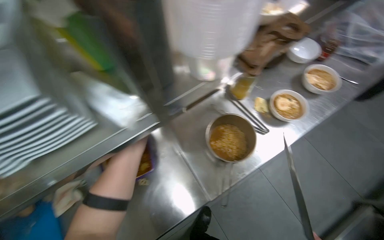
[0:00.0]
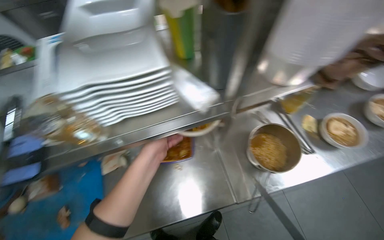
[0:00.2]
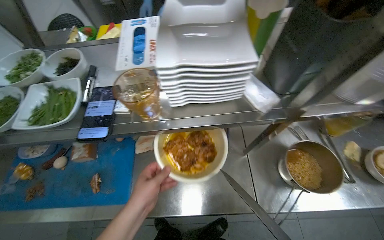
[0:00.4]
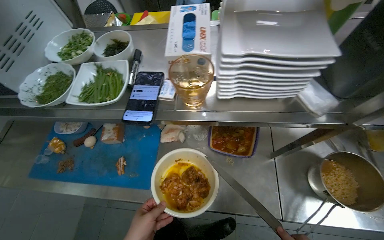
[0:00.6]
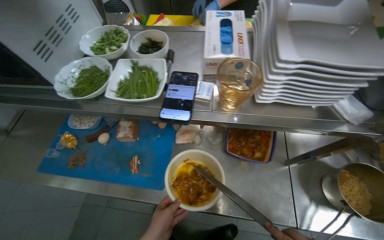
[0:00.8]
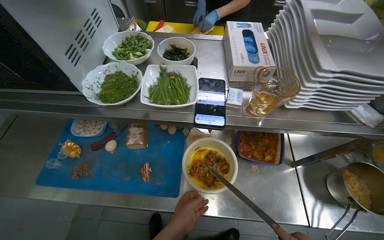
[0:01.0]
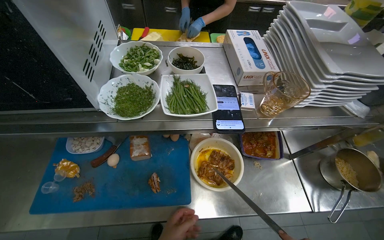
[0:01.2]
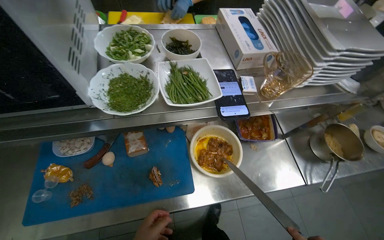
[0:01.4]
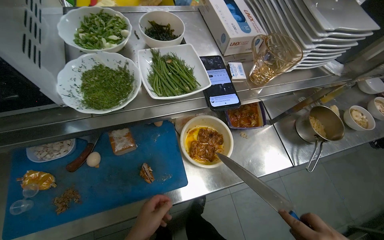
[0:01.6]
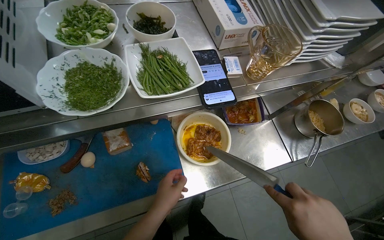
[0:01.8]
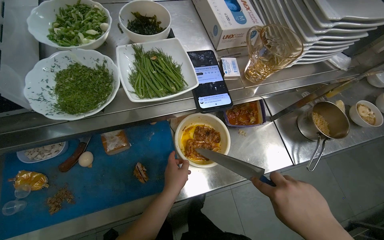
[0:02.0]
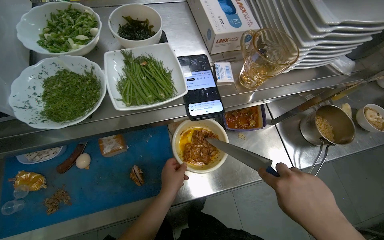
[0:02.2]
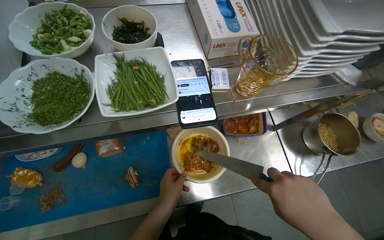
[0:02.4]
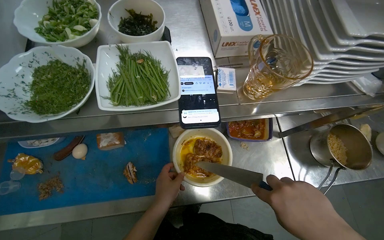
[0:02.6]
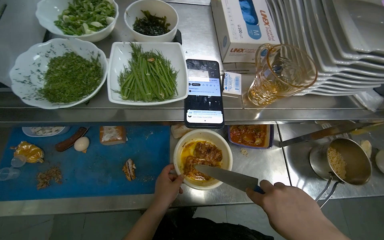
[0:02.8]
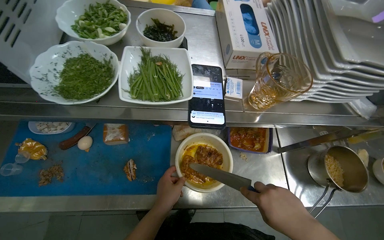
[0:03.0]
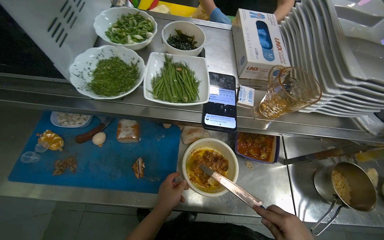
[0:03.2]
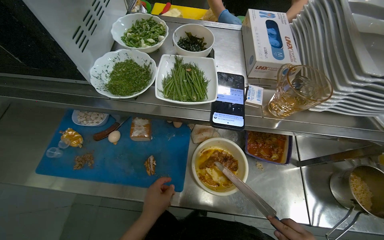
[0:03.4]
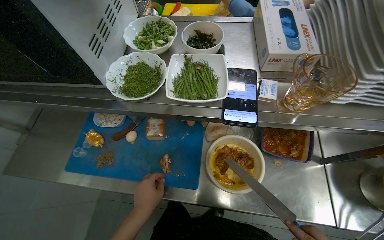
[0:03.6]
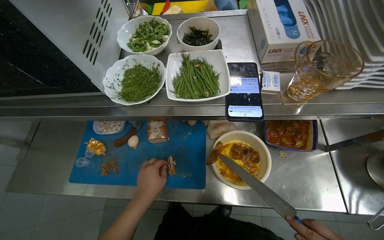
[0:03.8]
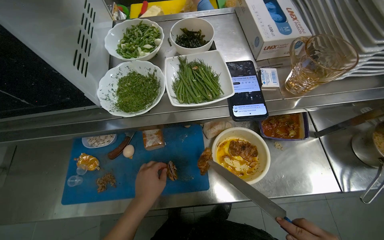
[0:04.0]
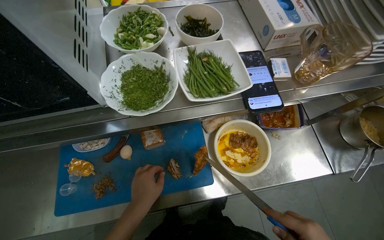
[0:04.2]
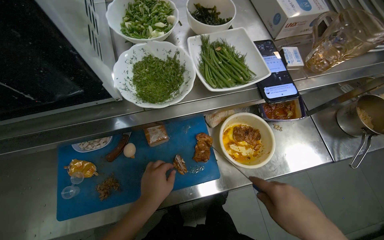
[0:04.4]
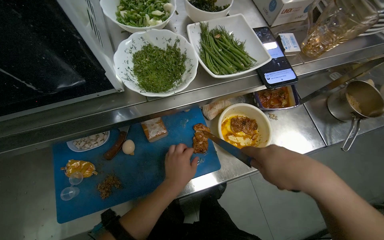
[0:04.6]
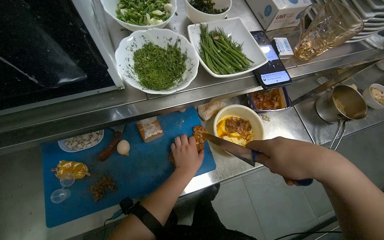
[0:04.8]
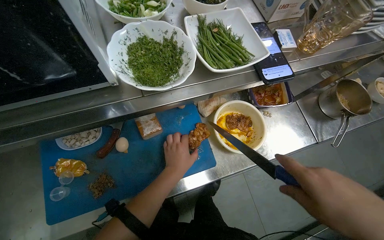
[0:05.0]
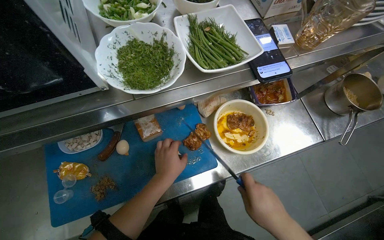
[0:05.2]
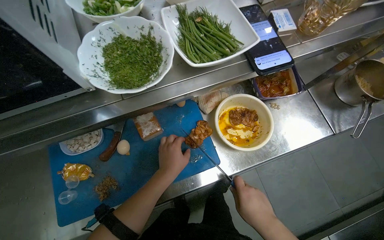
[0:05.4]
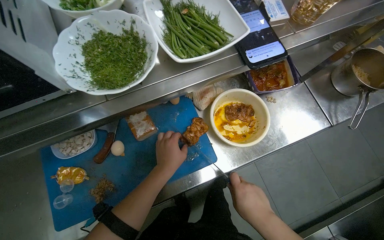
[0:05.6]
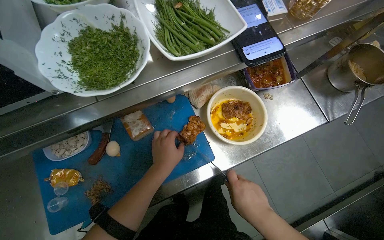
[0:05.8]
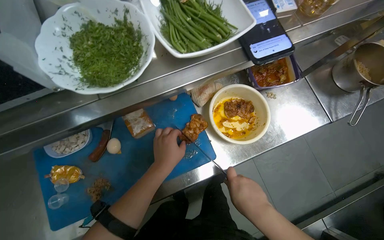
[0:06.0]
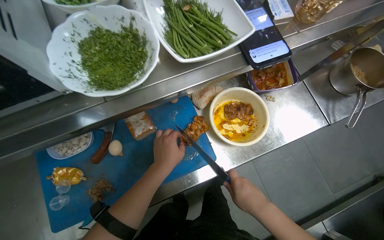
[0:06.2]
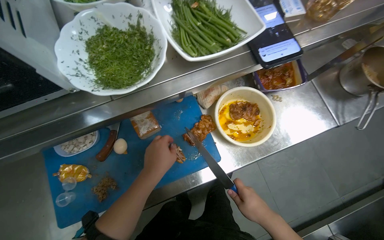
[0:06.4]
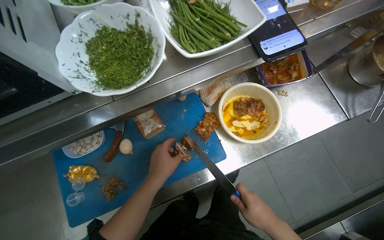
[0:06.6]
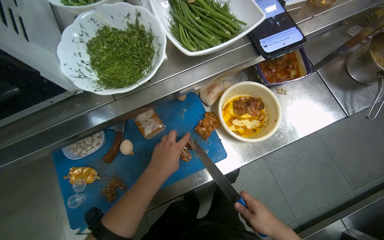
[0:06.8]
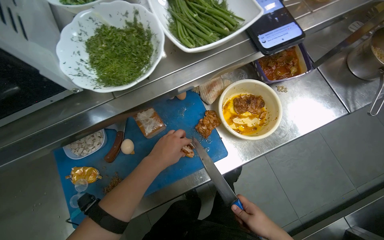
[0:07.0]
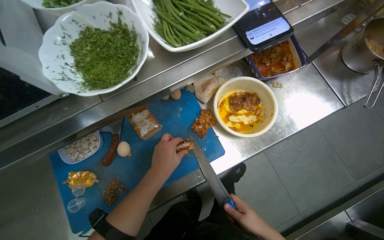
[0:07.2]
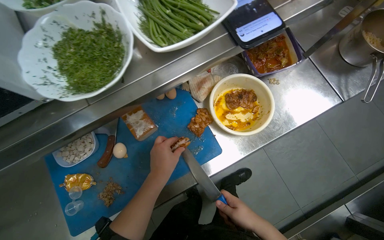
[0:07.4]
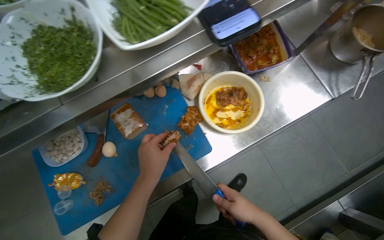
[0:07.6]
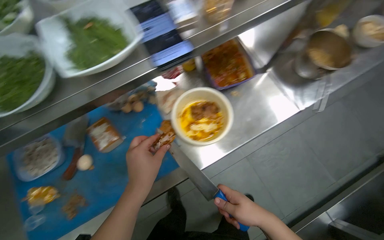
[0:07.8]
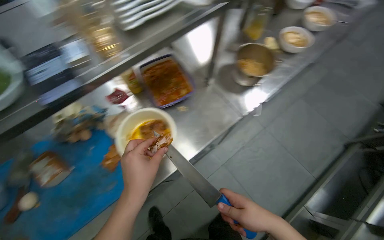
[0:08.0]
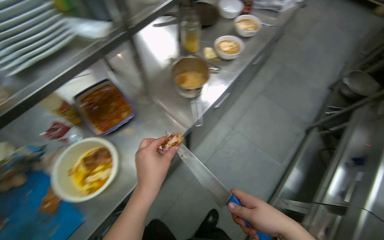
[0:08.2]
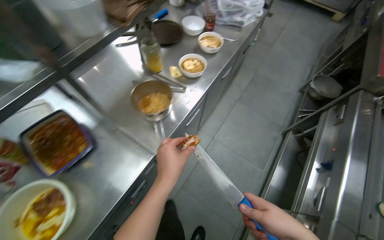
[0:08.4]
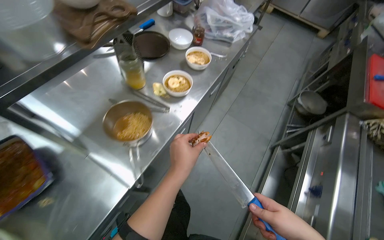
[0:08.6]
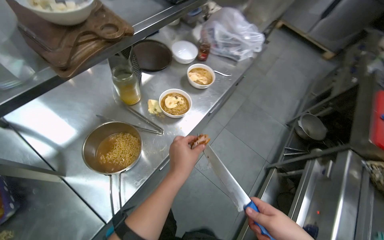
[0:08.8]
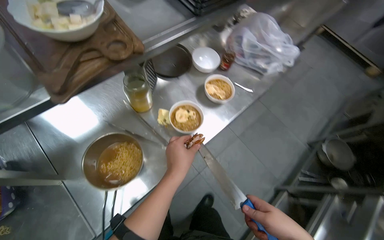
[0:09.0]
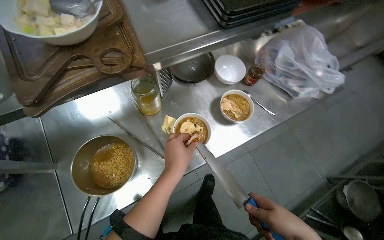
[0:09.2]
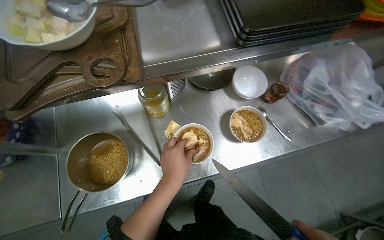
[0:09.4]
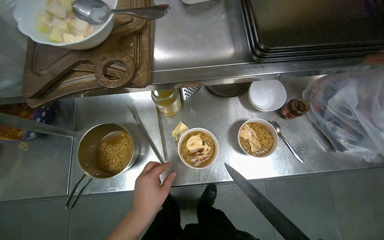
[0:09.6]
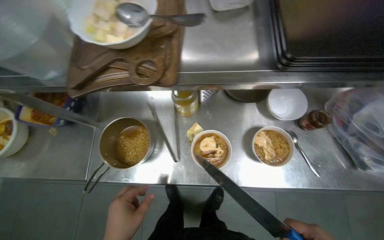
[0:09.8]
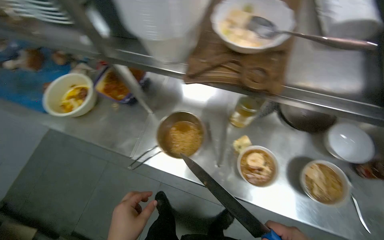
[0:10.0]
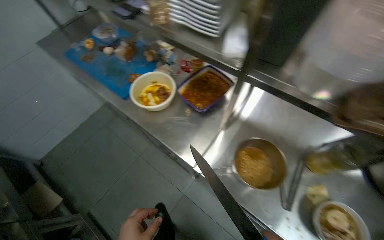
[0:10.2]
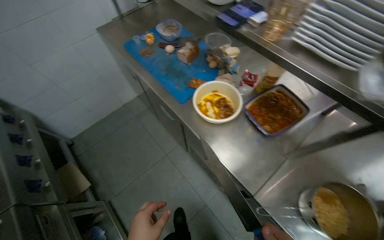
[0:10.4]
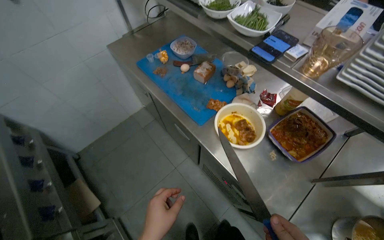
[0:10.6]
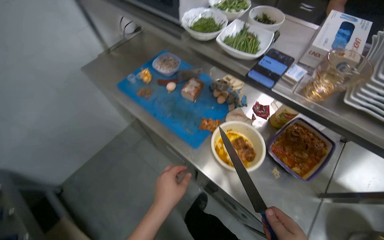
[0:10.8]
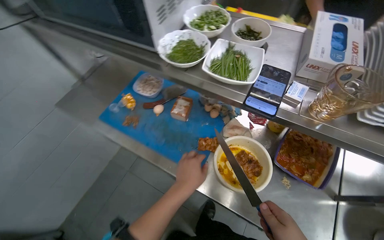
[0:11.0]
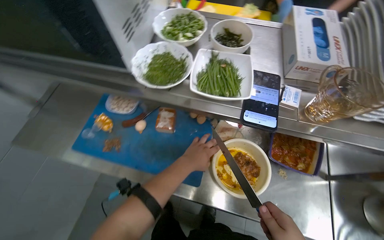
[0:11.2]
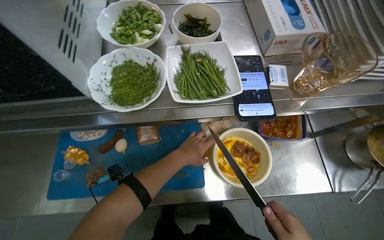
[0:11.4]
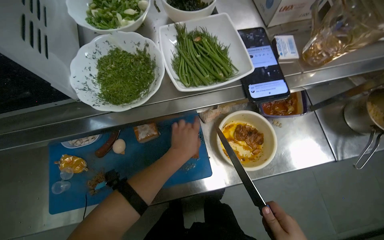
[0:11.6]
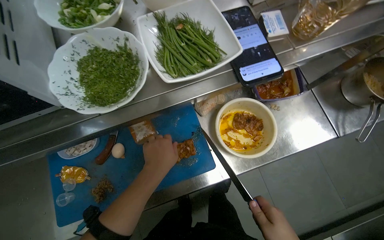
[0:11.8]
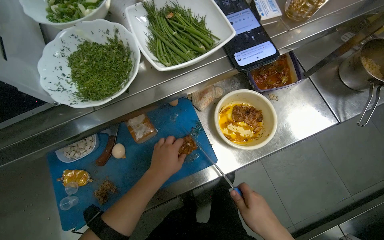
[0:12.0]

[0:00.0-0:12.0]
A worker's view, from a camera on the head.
Job: preparing food.
The whole recording: Adding topping to noodle bowls. The worker chops ingredients, grates cheese, and sprinkles various herbs and seasonings into noodle bowls.
0:00.0 to 0:01.6: The wearer moves some 60 cm.
0:04.4 to 0:06.0: The right hand shifts some 10 cm farther from the camera, and moves roughly 10 cm up the picture and comes back.
0:07.6 to 0:09.0: The head travels about 90 cm. The camera pitches upward, by roughly 15 degrees.
0:09.0 to 0:10.4: The wearer moves approximately 50 cm. The wearer's head swings some 90 degrees to the left.
0:10.4 to 0:12.0: The camera is carried approximately 50 cm. The wearer looks some 70 degrees further to the right.

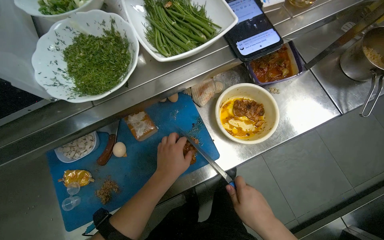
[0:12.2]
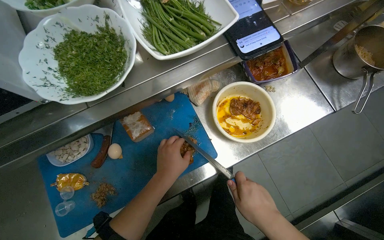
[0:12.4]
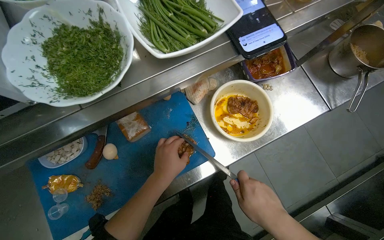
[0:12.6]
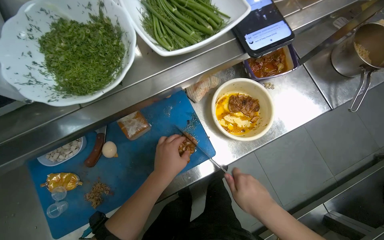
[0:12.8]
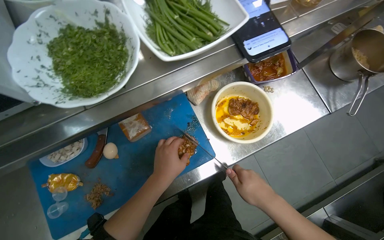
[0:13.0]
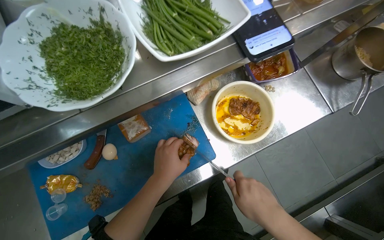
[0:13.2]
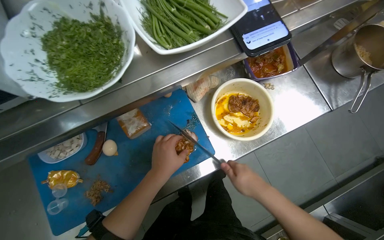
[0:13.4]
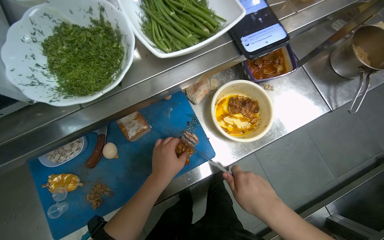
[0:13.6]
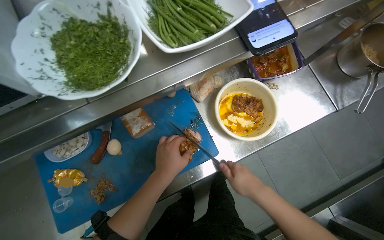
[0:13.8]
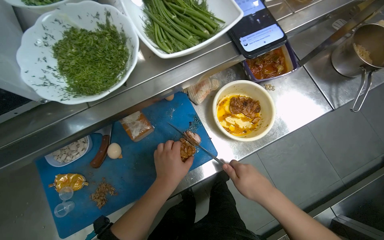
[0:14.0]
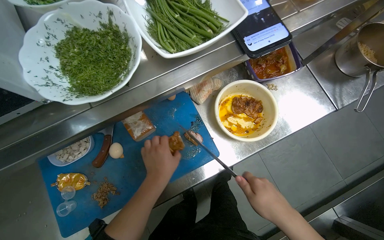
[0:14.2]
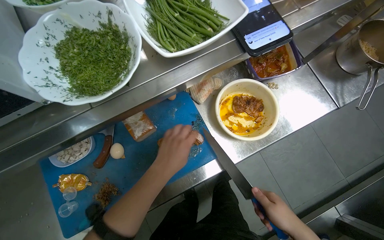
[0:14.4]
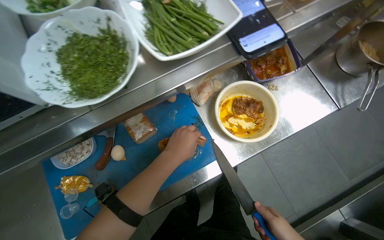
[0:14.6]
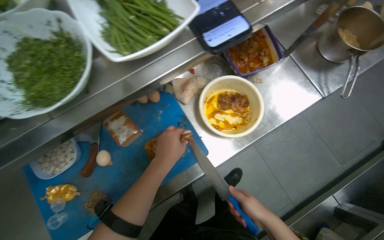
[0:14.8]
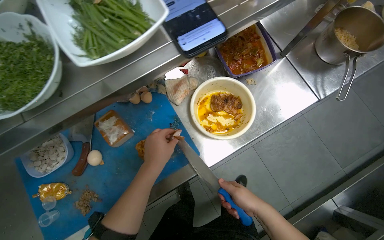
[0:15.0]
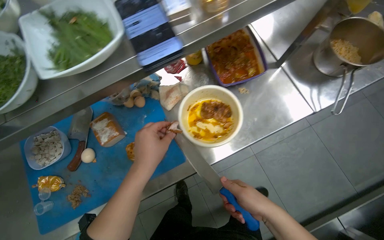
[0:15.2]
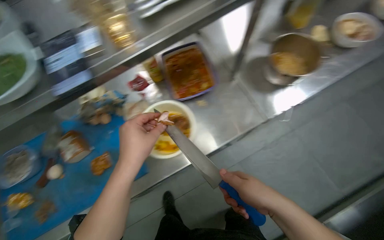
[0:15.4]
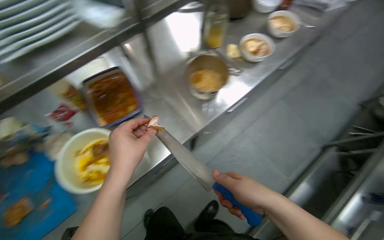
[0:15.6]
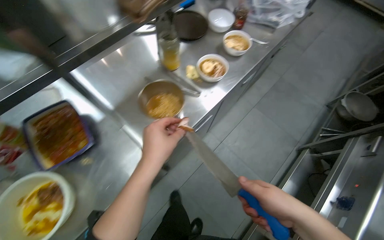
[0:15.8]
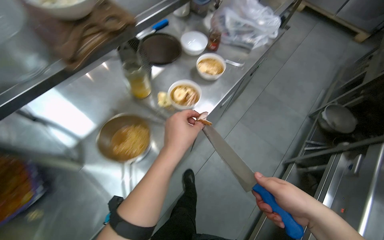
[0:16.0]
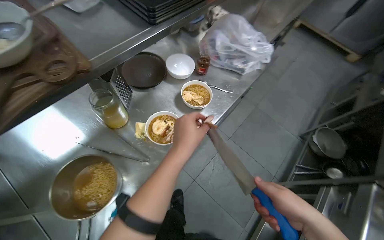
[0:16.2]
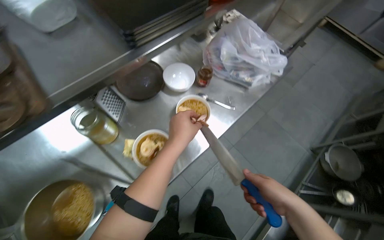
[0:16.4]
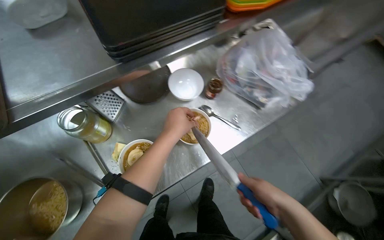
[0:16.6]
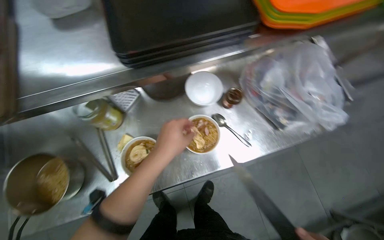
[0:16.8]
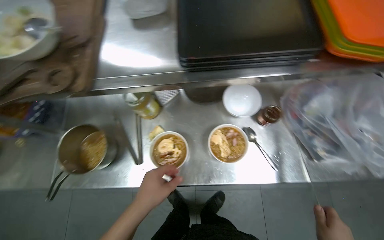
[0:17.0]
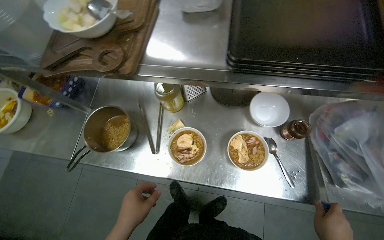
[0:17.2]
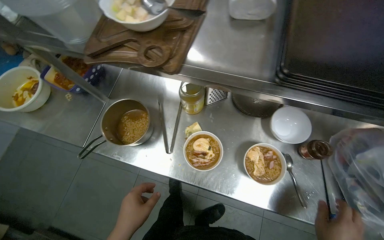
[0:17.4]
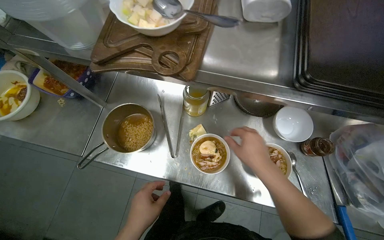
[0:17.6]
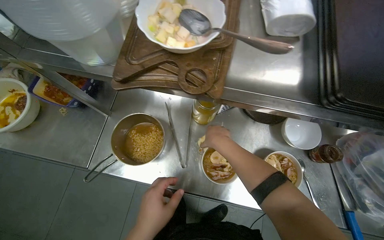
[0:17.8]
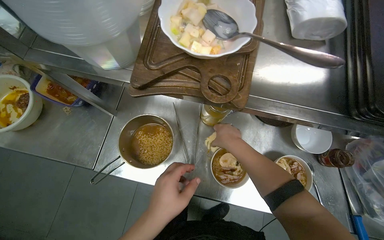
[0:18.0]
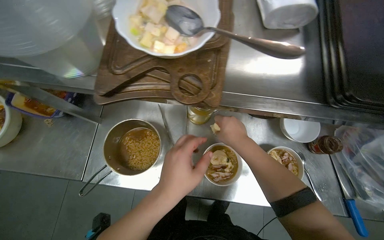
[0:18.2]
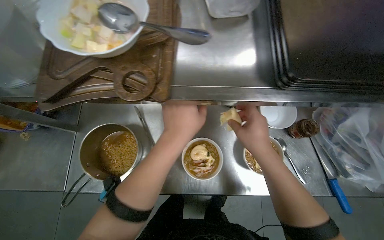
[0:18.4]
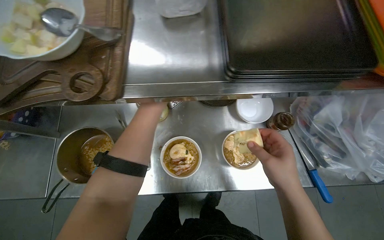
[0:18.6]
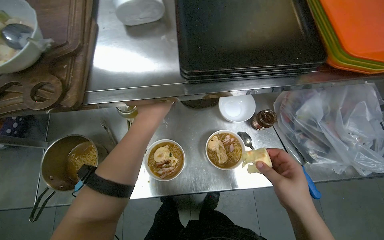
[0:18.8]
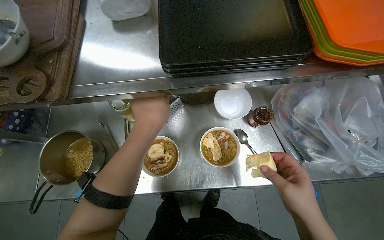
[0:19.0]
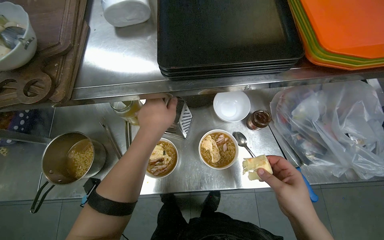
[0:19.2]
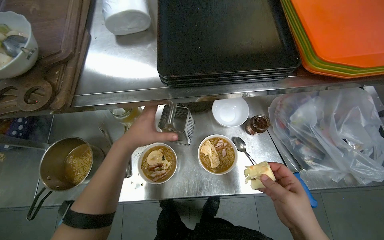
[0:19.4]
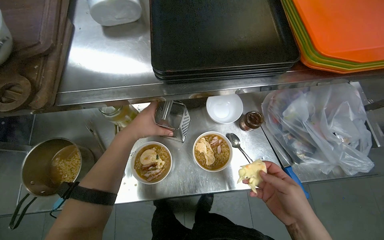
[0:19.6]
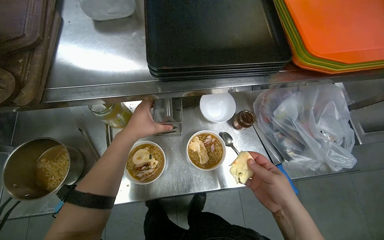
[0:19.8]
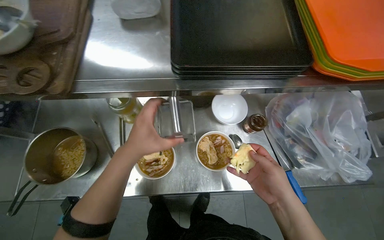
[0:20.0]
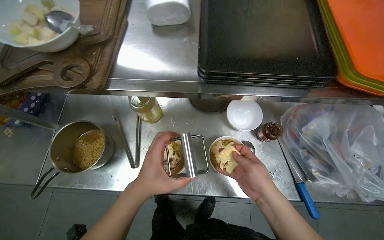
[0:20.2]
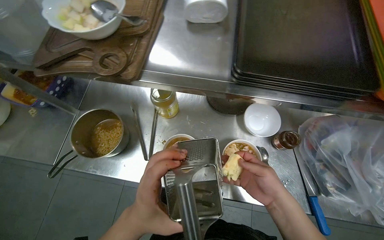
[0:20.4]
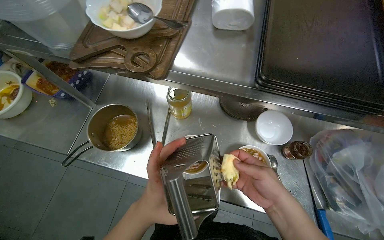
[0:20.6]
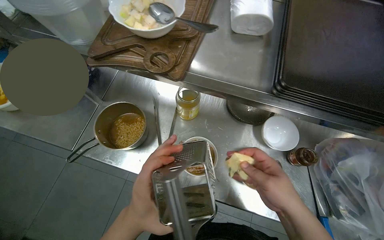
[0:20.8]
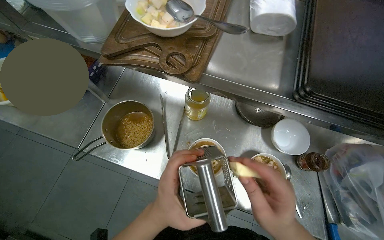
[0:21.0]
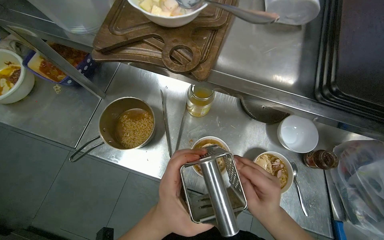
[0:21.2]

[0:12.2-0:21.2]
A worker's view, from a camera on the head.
Job: preparing food.
The whole recording: Adding topping to noodle bowls. The worker chops ingredients, grates cheese, and sprinkles various herbs and seasonings into noodle bowls.
0:12.2 to 0:13.8: The hands make small movements and keep their place.
0:13.8 to 0:15.2: The right hand travels down the picture and back again, some 15 cm each way.
0:15.2 to 0:16.6: The camera is carried about 1 m.
0:16.6 to 0:18.2: The wearer looks roughly 40 degrees further to the left.
0:18.2 to 0:19.8: The right hand is displaced to the right and down the picture by roughly 40 cm; the left hand moves farther from the camera and up the picture, some 15 cm.
0:19.8 to 0:21.2: The left hand travels down the picture and nearer to the camera by roughly 20 cm.
